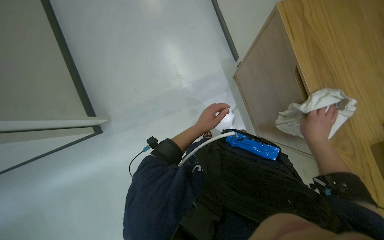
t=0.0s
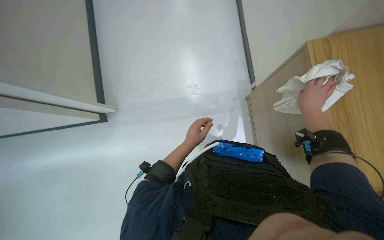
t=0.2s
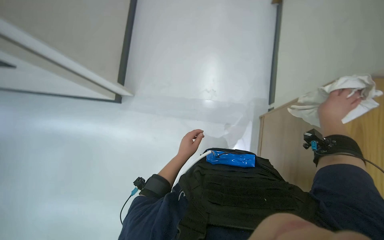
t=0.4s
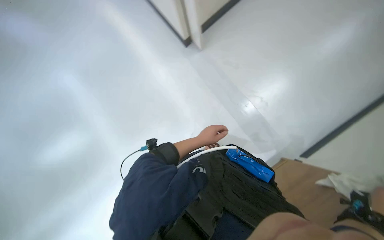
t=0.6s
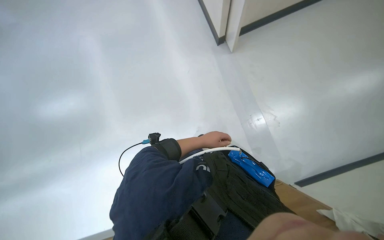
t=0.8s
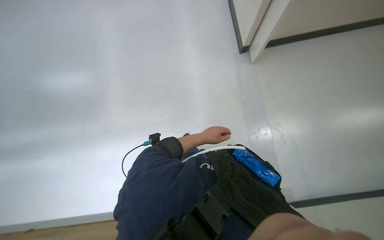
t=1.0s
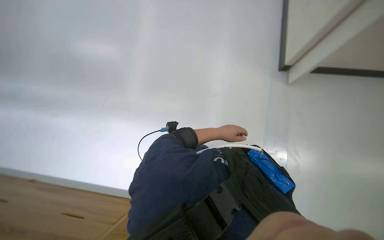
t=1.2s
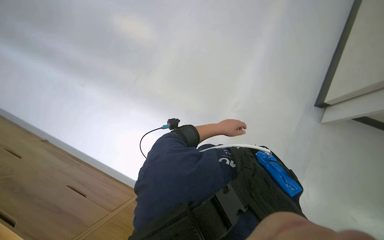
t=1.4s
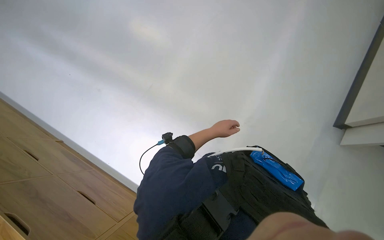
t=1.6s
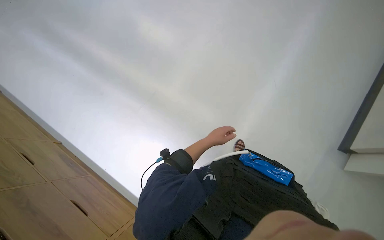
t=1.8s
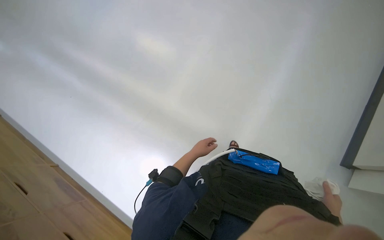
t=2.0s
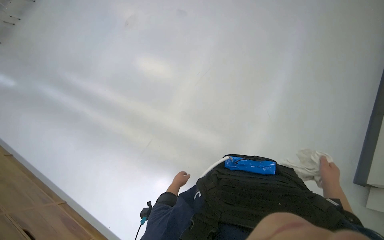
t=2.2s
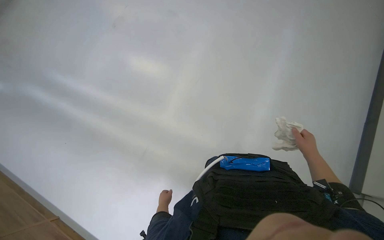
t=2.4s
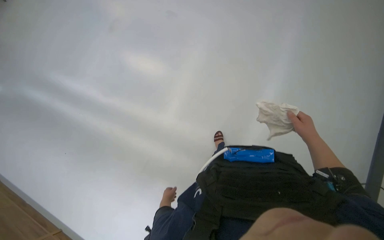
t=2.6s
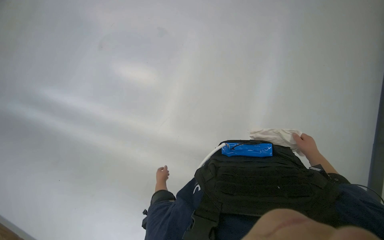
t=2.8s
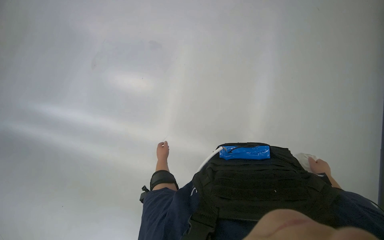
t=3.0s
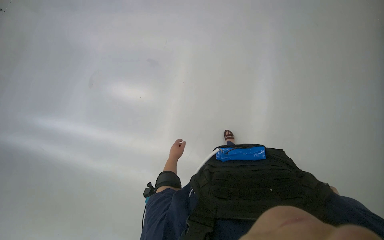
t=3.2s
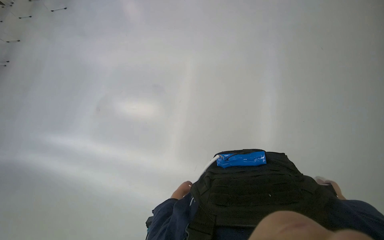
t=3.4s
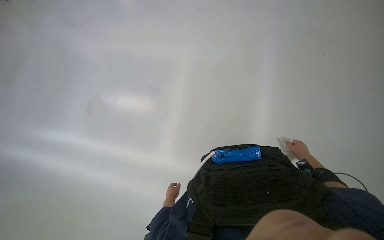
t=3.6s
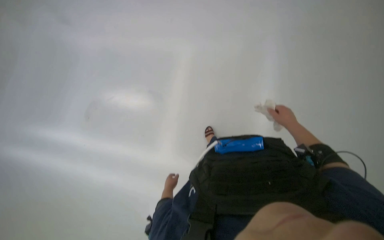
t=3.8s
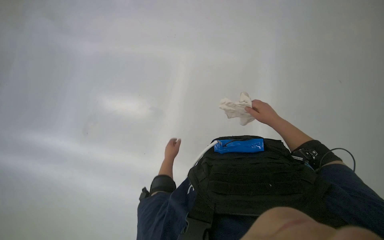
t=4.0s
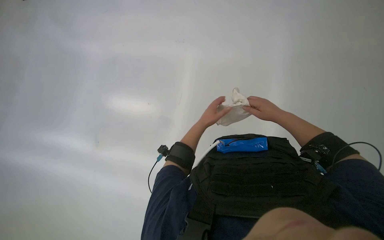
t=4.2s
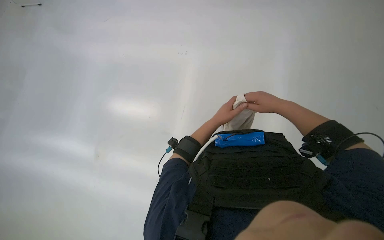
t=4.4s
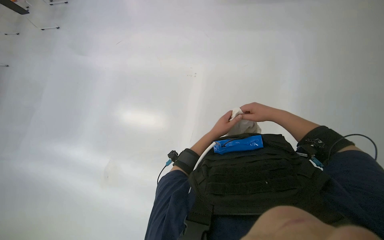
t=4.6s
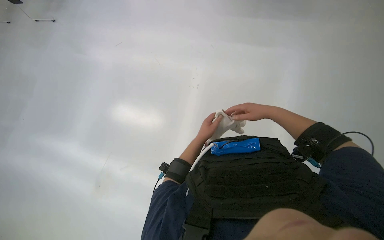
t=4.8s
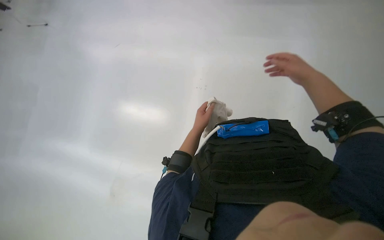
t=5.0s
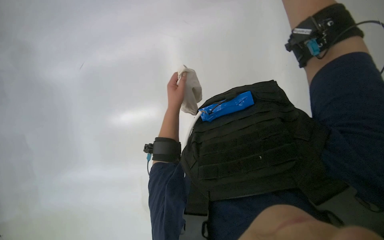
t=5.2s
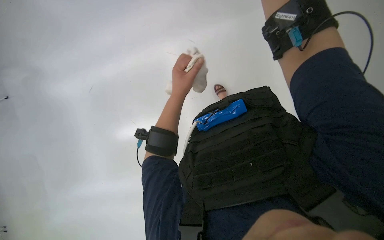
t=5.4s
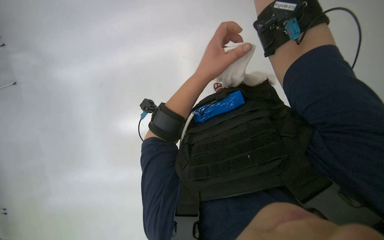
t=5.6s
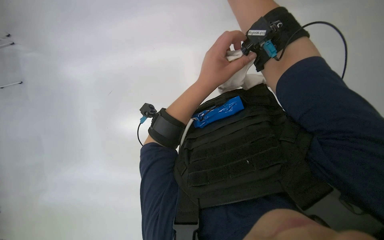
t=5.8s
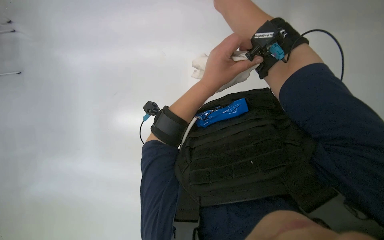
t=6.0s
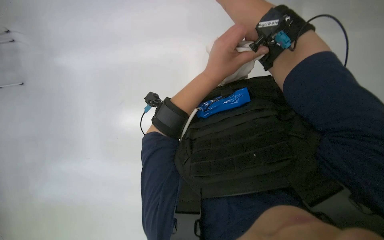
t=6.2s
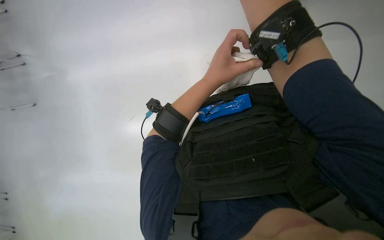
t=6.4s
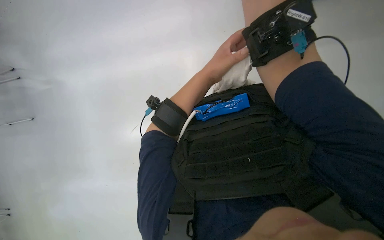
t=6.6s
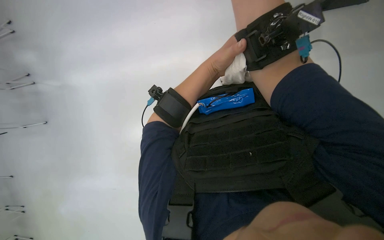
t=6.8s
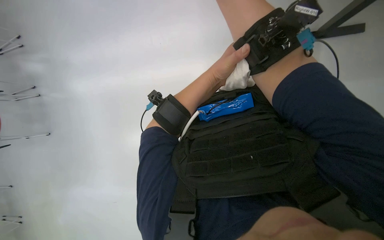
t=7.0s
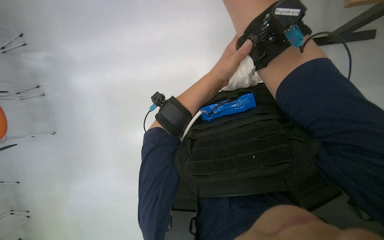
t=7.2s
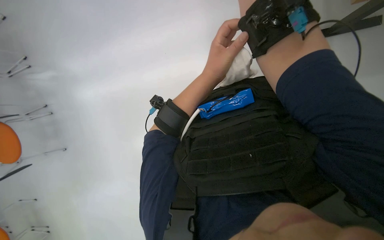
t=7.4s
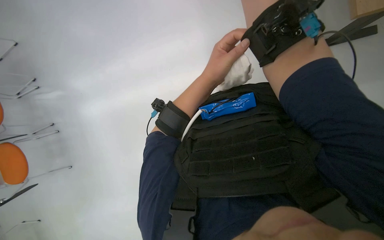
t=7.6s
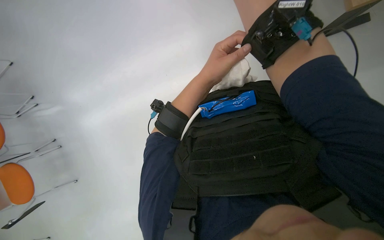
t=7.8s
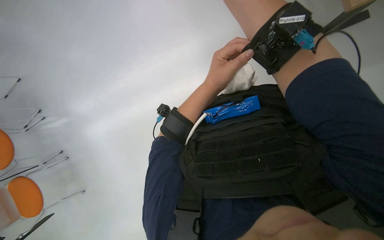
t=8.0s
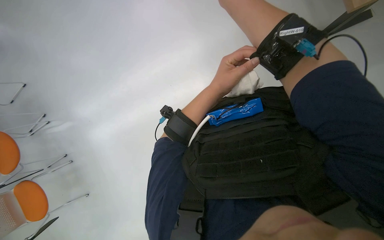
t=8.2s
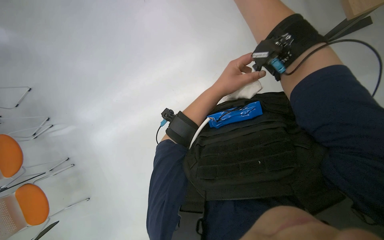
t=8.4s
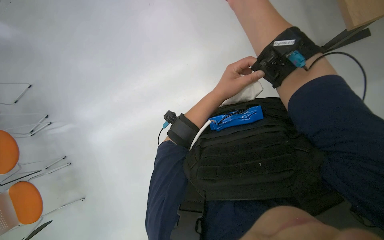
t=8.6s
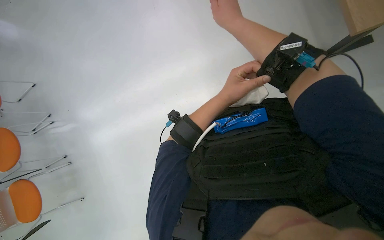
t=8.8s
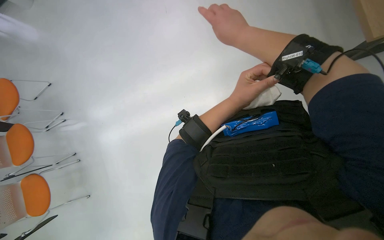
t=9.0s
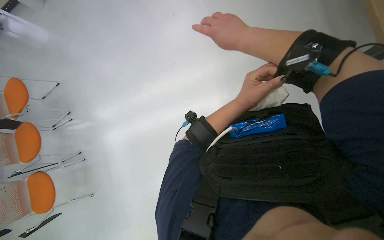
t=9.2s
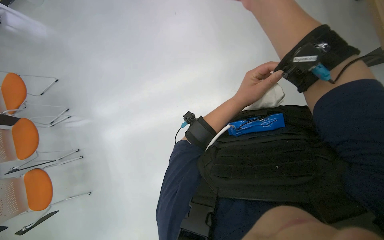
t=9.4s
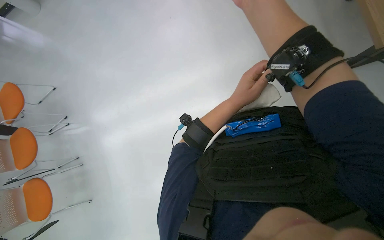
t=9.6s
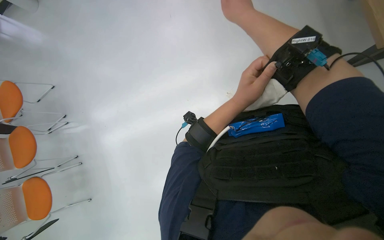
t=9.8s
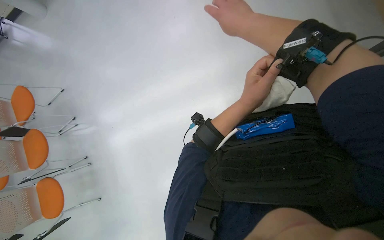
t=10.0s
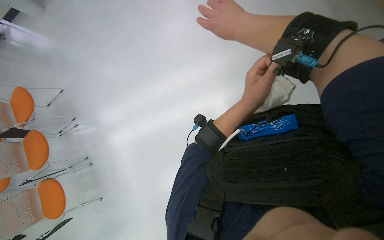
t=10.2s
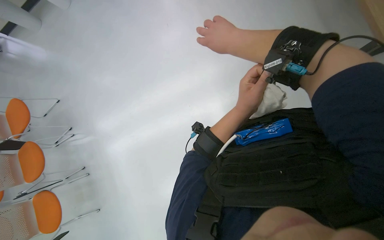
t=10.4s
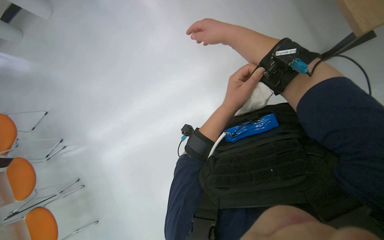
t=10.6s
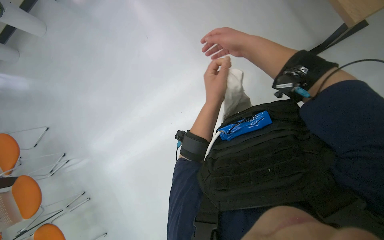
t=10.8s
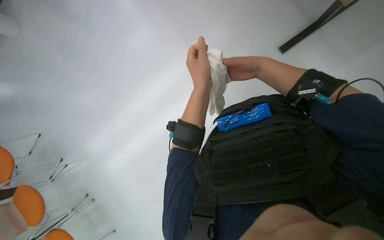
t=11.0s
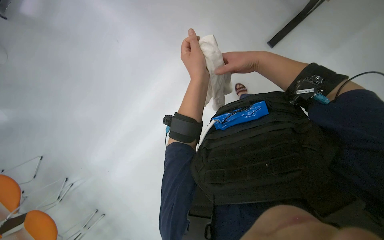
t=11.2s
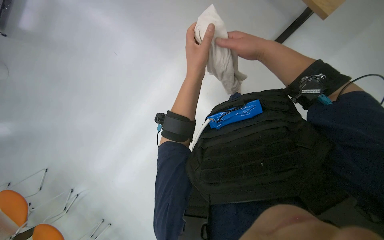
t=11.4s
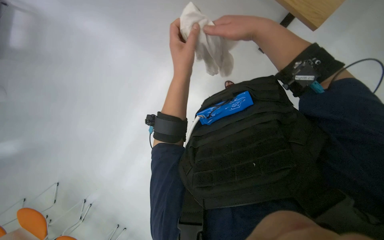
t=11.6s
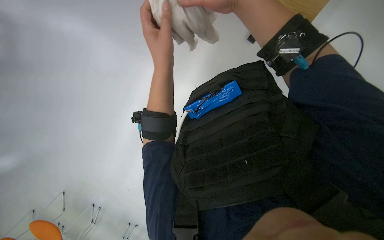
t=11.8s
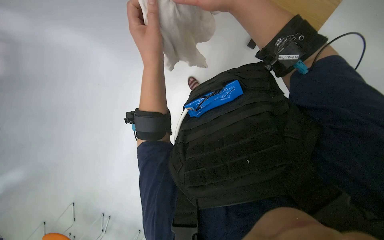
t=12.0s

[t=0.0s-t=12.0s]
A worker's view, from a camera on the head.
Job: wiping surfaces.
The whole recording: Wiping wooden table. The worker wipes a wooden table surface with a white cloth.
t=0.0s to t=1.6s: The head rotates approximately 60 degrees to the left.
t=1.6s to t=3.0s: The view tilts some 15 degrees upward. The scene rotates counterclockwise by roughly 35 degrees.
t=3.0s to t=4.4s: The left hand moves to the right, up the picture and nearer to the camera, roughly 35 cm, while the right hand shifts some 35 cm to the left, up the picture and nearer to the camera.
t=4.4s to t=6.0s: The left hand moves nearer to the camera, approximately 20 cm.
t=7.6s to t=9.0s: The camera pitches upward, by roughly 15 degrees.
t=10.4s to t=12.0s: The scene turns roughly 45 degrees counterclockwise in the picture. The left hand moves up the picture, about 10 cm.

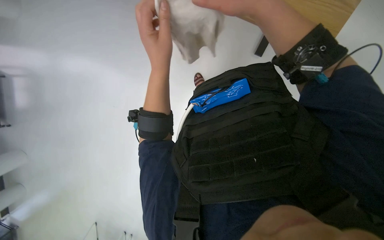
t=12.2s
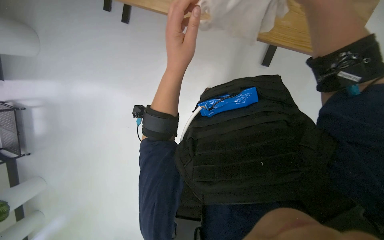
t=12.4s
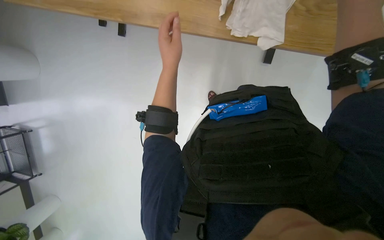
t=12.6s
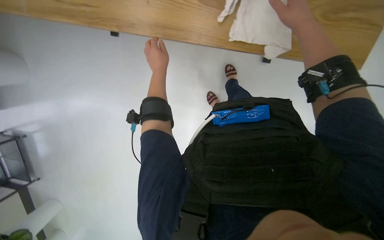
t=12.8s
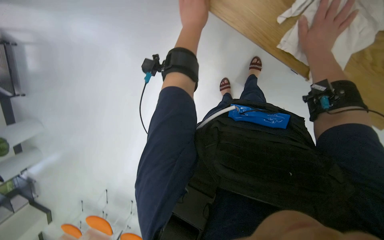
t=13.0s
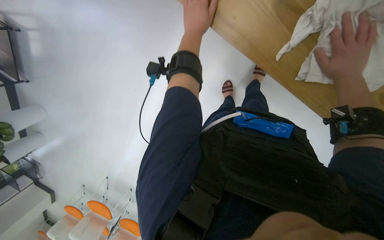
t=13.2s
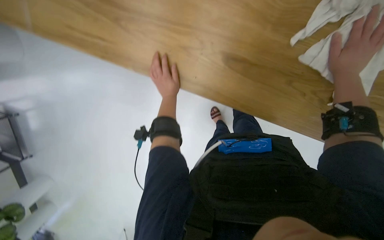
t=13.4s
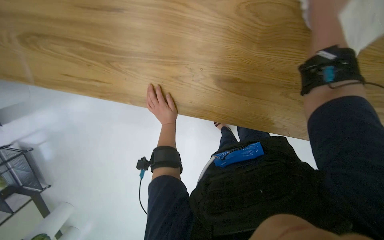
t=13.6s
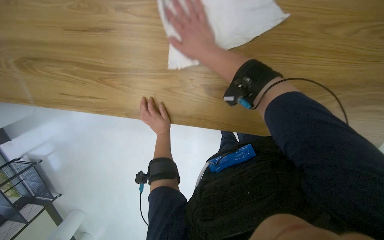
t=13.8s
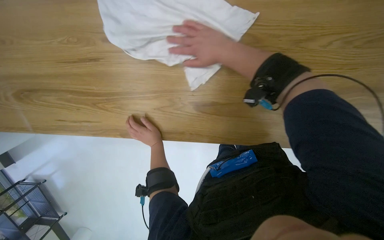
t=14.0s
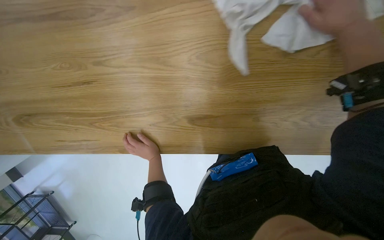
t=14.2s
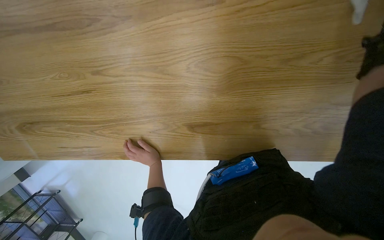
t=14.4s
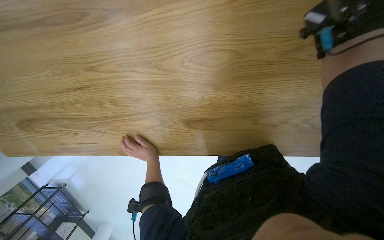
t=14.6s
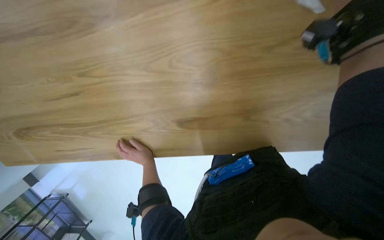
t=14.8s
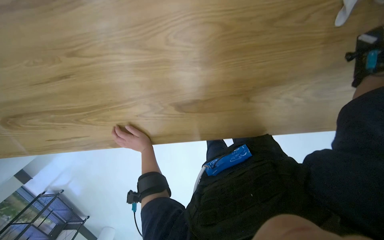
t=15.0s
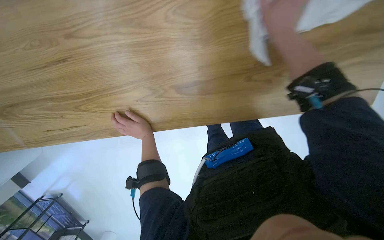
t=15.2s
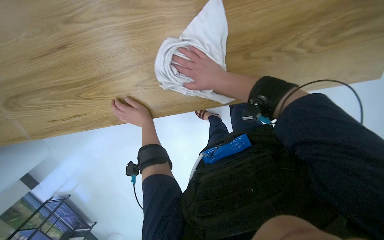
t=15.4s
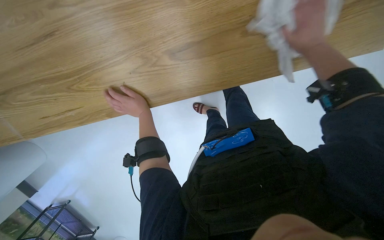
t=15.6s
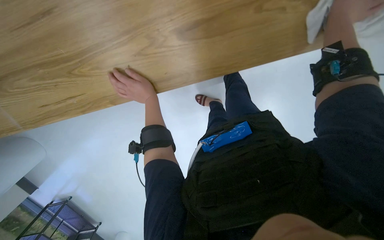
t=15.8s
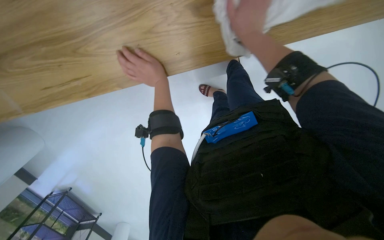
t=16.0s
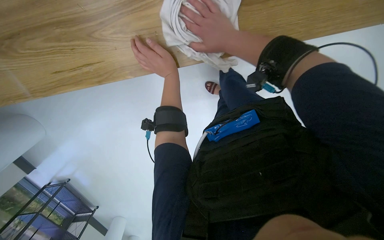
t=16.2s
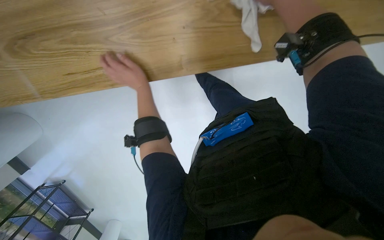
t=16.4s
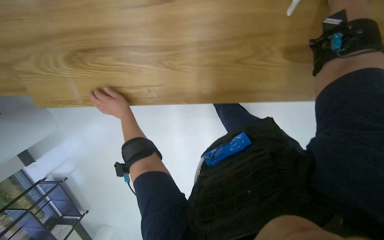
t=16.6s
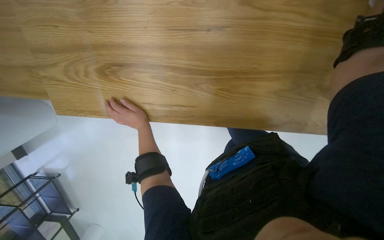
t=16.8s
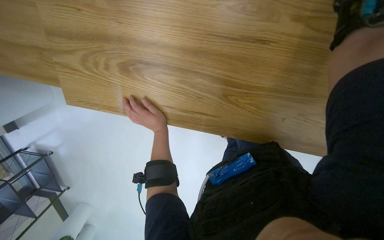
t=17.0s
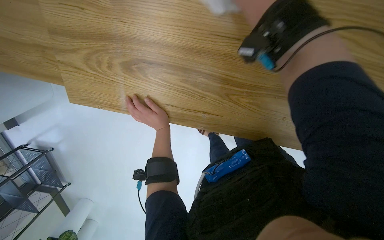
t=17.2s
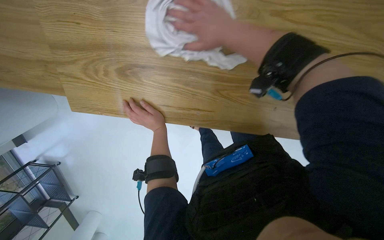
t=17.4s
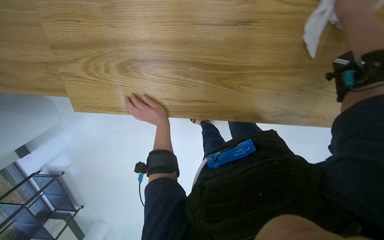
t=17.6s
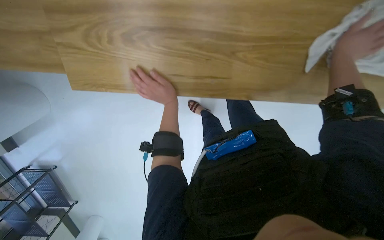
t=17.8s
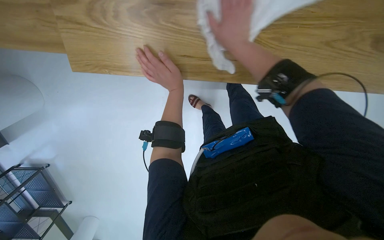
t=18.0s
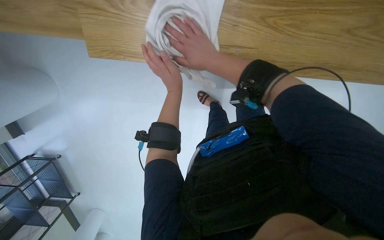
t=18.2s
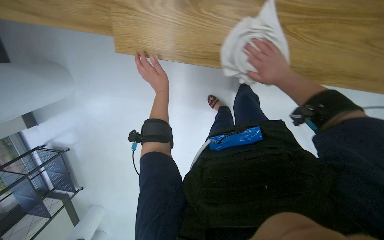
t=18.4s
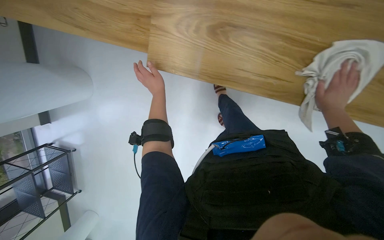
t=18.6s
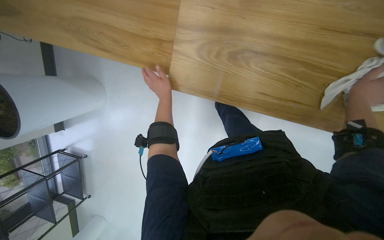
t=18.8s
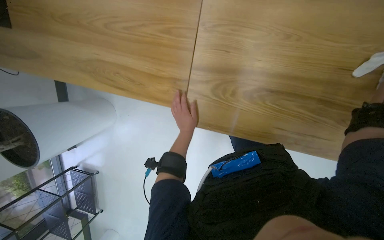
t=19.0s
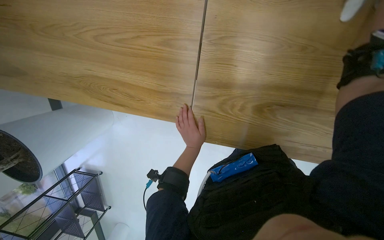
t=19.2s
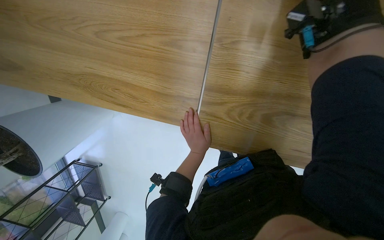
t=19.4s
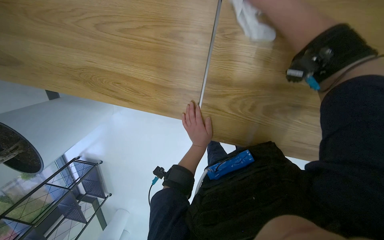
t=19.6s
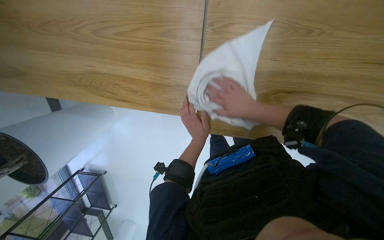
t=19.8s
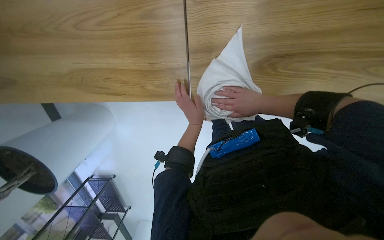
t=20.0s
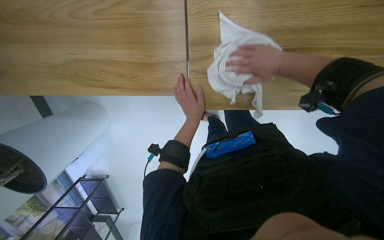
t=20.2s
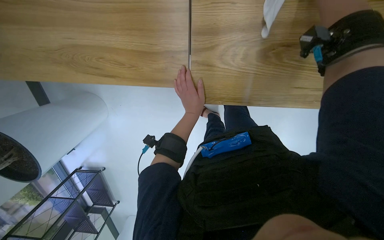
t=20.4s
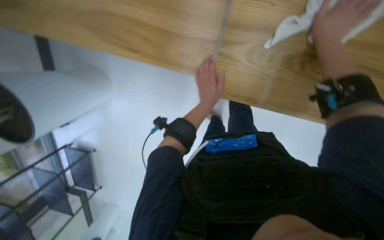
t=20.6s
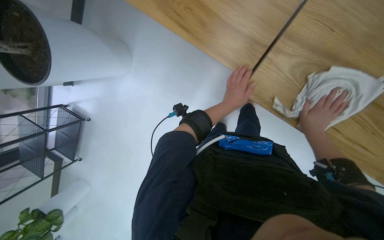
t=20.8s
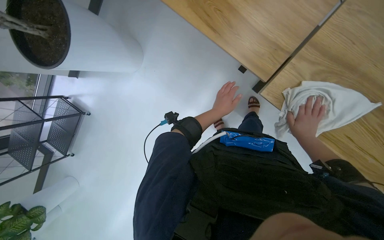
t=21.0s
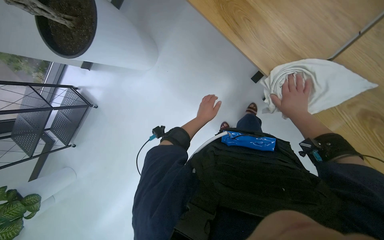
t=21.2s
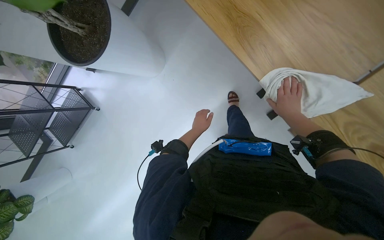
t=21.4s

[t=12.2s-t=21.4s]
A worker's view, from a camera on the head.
Job: wiping surfaces.
The whole recording: Wiping wooden table. The worker wipes a wooden table surface with a white cloth.
t=15.2s to t=16.8s: The wearer moves to the left, some 40 cm.
t=19.8s to t=21.4s: Everything in view rotates approximately 35 degrees clockwise.
